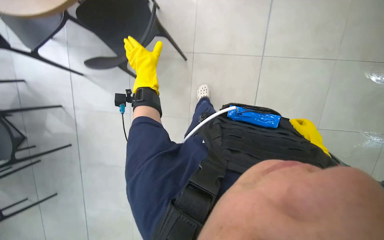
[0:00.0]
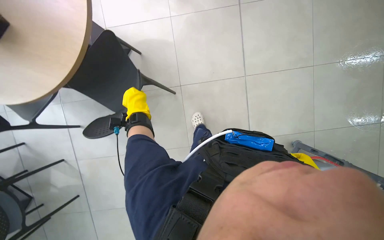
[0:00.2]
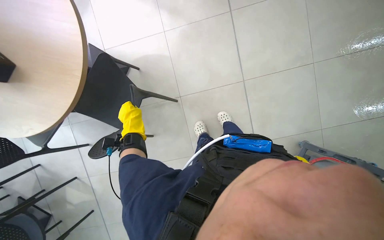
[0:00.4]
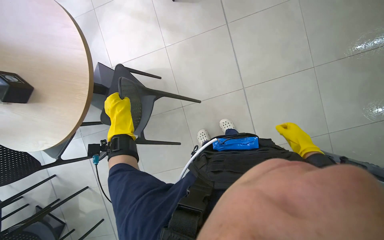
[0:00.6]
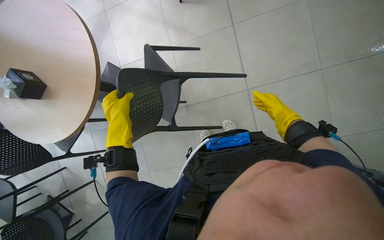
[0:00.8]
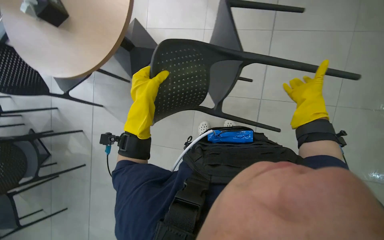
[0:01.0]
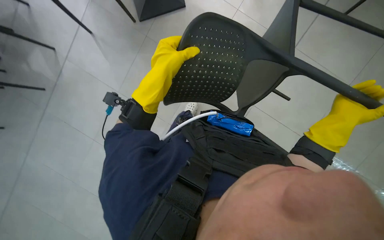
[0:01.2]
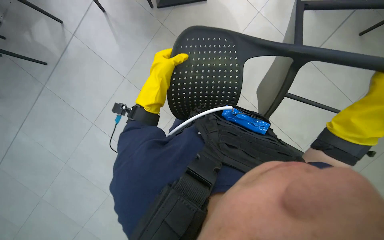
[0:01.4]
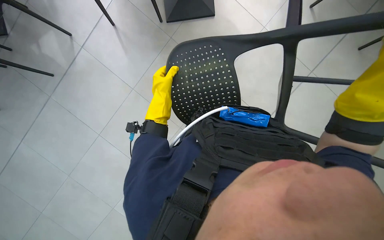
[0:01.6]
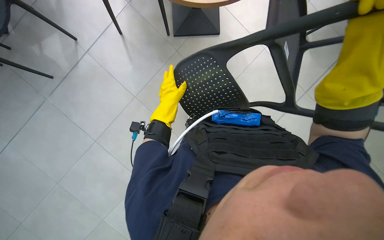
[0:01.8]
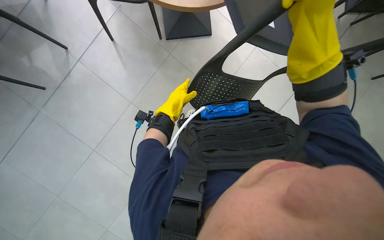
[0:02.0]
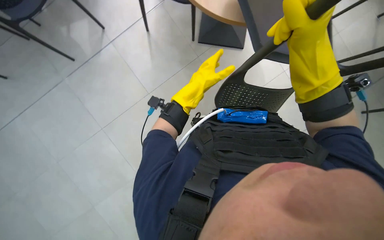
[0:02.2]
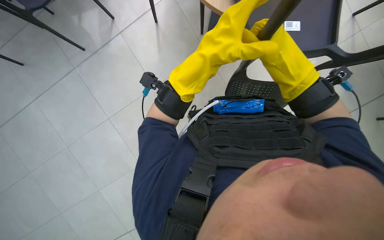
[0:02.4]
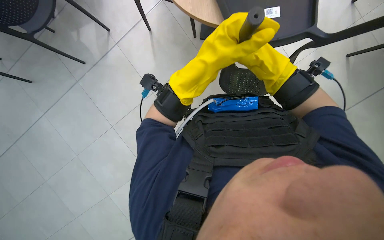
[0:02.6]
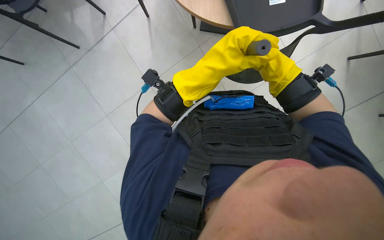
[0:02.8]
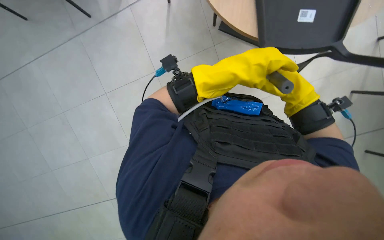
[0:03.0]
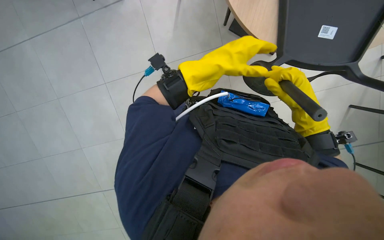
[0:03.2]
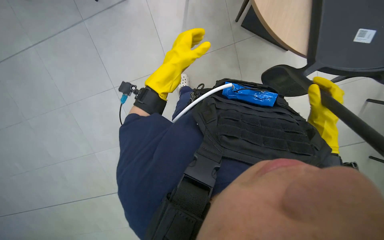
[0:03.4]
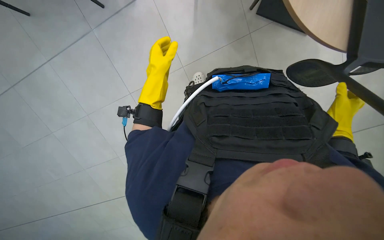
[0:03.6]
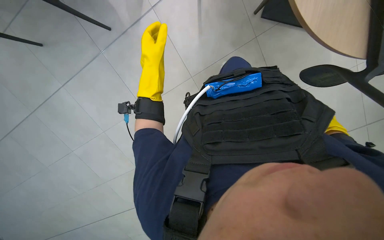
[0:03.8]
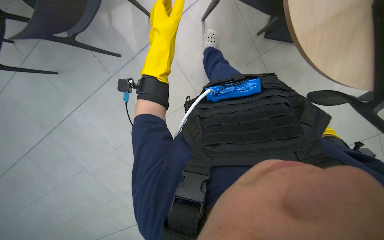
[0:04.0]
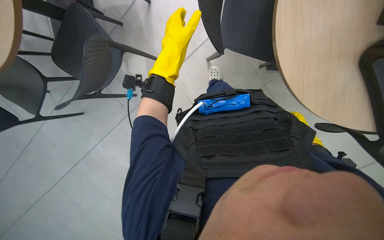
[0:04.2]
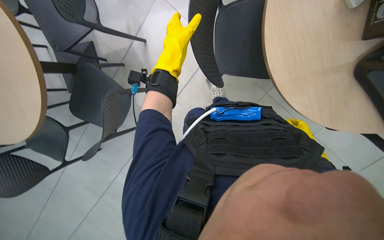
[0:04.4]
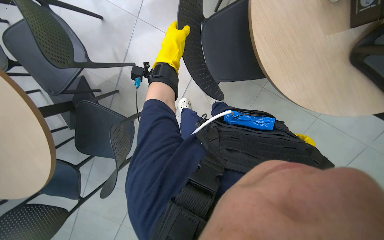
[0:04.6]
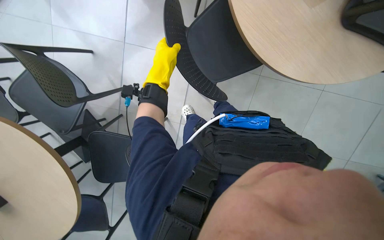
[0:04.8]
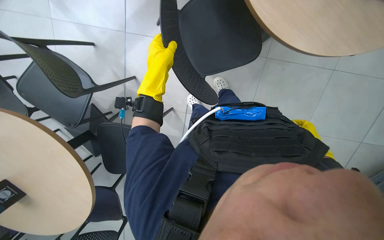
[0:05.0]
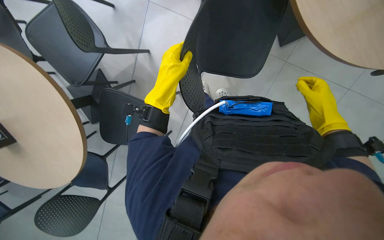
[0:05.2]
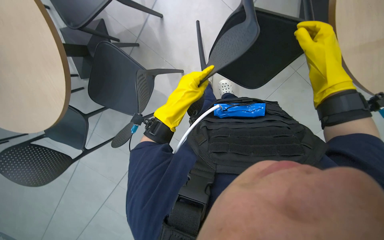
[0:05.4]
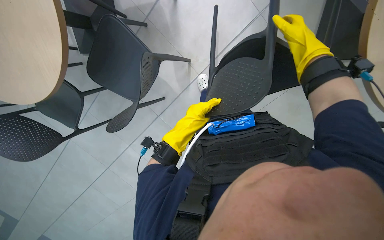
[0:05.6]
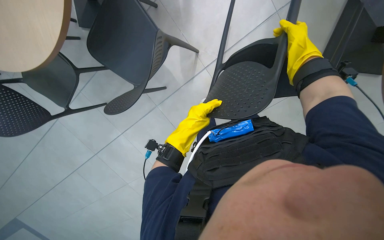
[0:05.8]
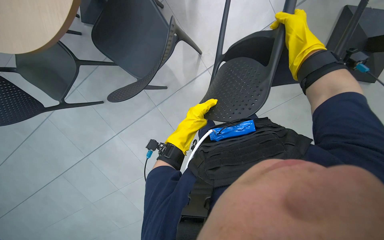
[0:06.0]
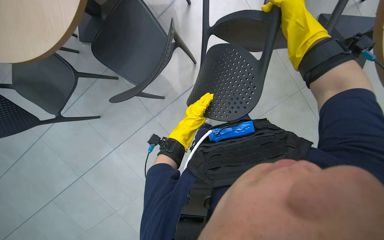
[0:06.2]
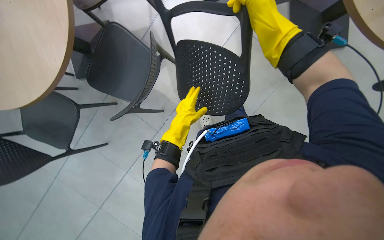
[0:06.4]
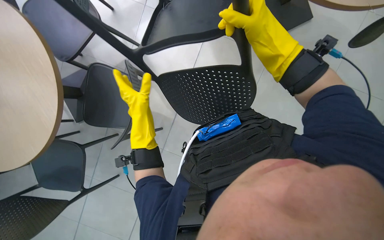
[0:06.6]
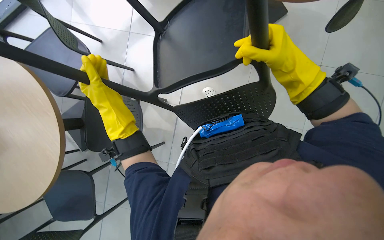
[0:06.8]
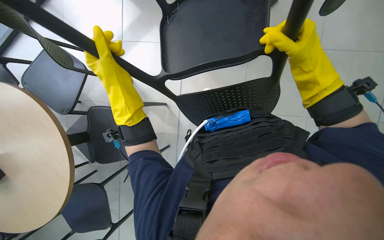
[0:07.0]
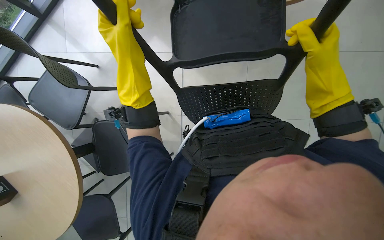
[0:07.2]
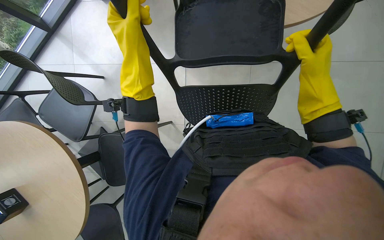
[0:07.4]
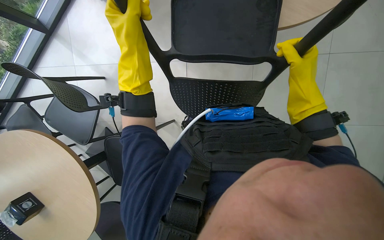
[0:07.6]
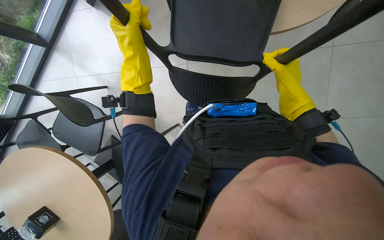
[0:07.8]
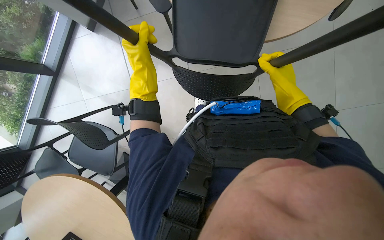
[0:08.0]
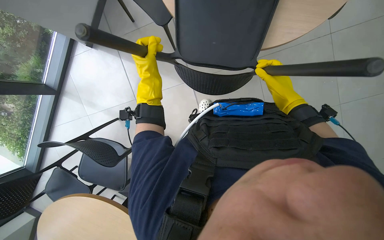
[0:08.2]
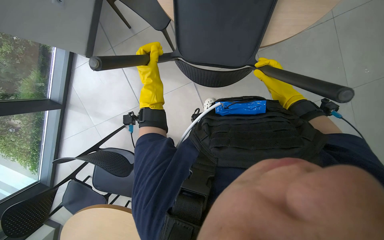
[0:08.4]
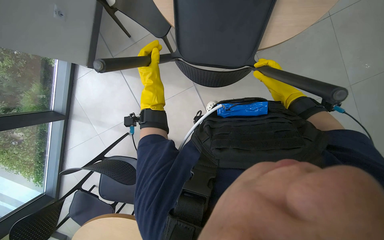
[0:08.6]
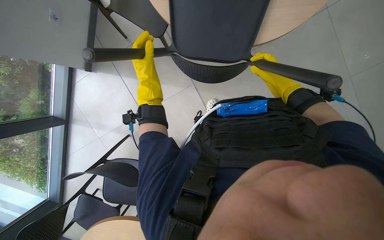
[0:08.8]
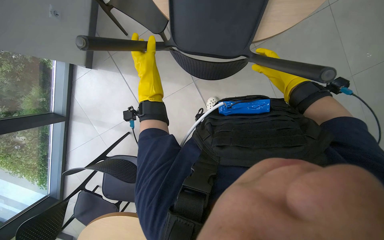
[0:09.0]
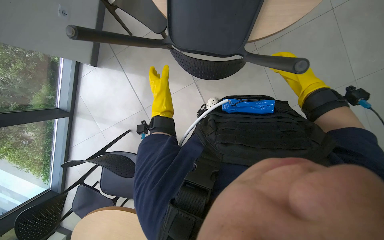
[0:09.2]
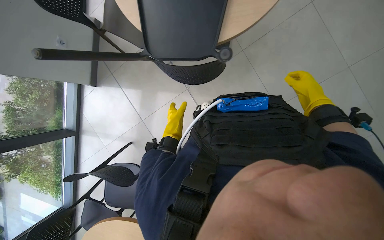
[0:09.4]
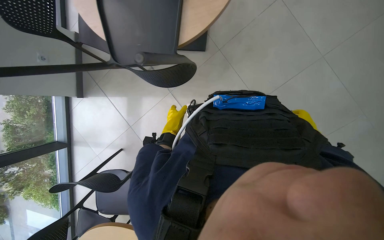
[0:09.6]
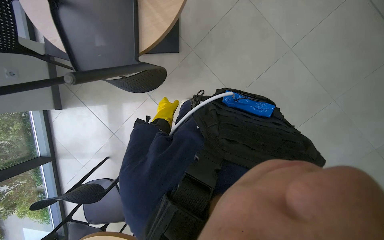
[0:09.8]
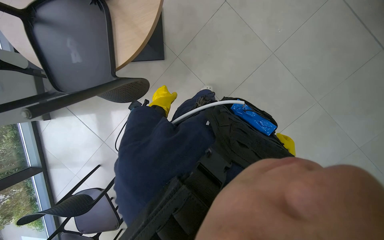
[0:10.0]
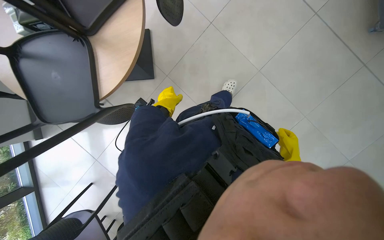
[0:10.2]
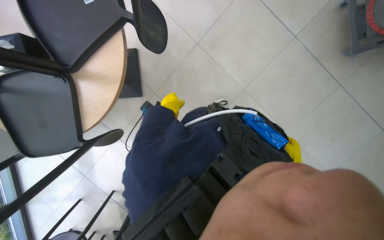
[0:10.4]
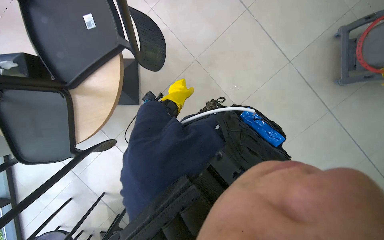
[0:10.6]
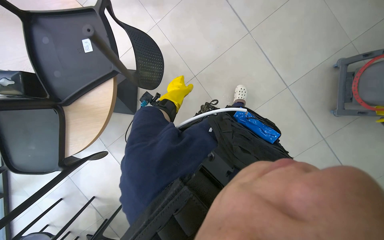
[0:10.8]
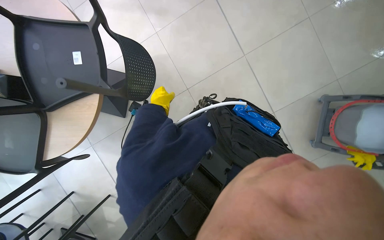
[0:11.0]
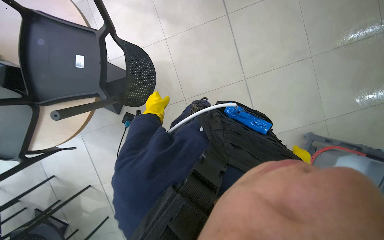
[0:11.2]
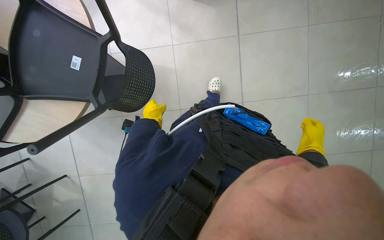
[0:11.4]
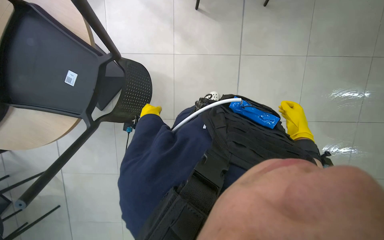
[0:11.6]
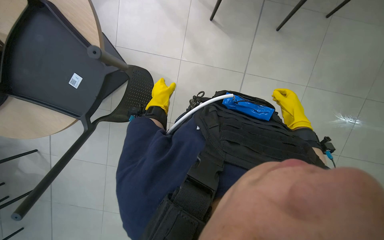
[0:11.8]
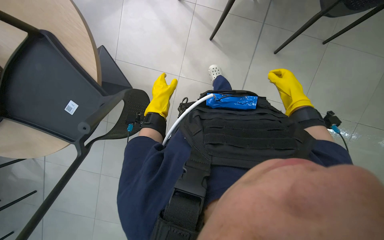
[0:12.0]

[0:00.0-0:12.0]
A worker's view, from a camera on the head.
Job: organizing items.
The whole recording: Lifting chairs onto tables. The worker lifts chairs and places them upside down on the tables.
0:04.4 to 0:06.0: The wearer looks approximately 15 degrees further downward.
0:06.0 to 0:07.6: The camera pitches upward, by approximately 15 degrees. The scene rotates counterclockwise by about 25 degrees.
0:10.4 to 0:12.0: The head travels approximately 1 m. The scene rotates clockwise by some 60 degrees.

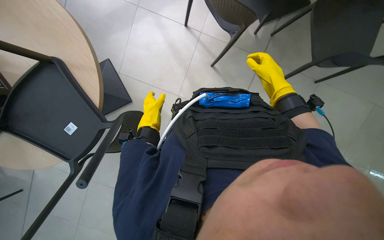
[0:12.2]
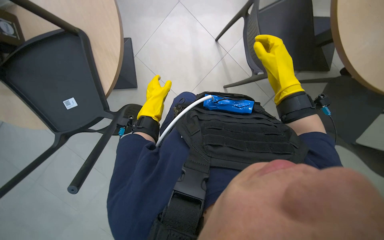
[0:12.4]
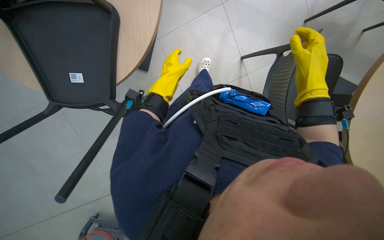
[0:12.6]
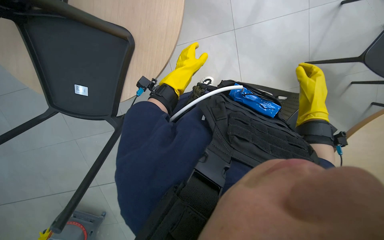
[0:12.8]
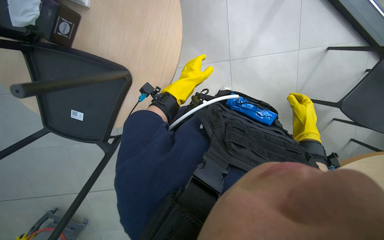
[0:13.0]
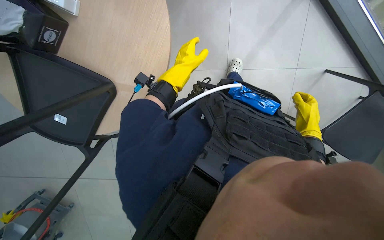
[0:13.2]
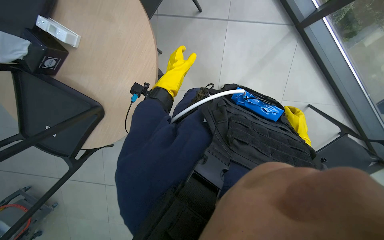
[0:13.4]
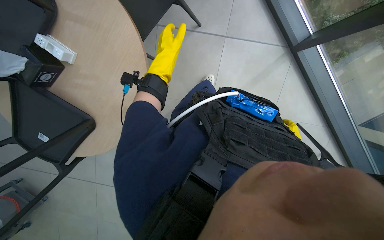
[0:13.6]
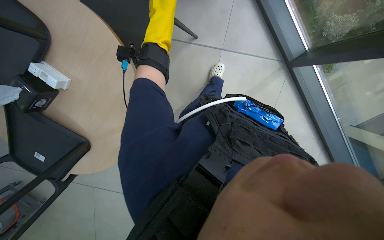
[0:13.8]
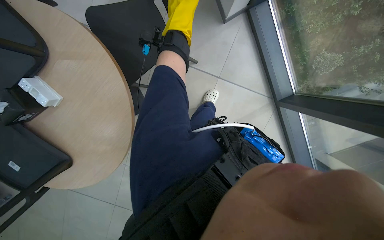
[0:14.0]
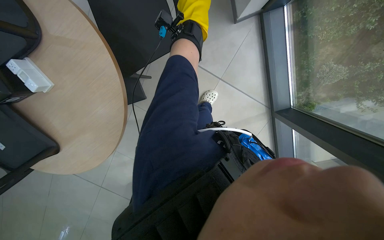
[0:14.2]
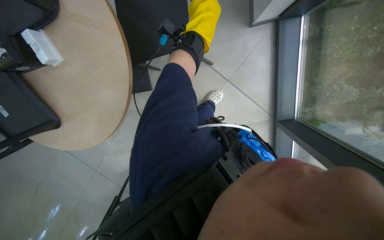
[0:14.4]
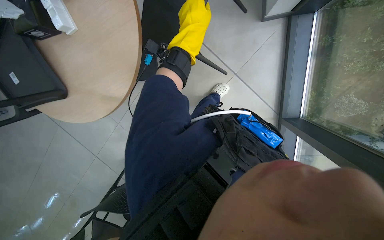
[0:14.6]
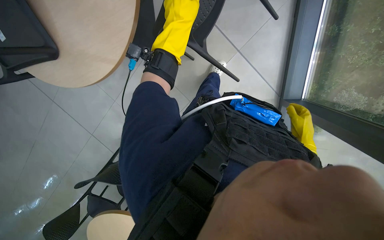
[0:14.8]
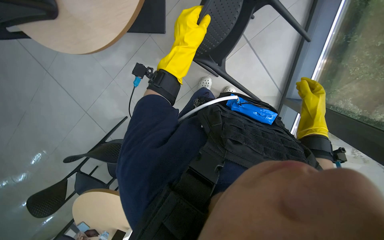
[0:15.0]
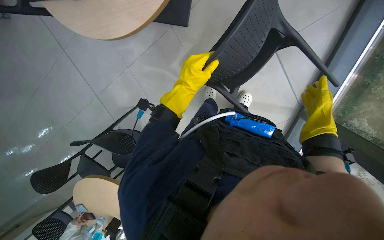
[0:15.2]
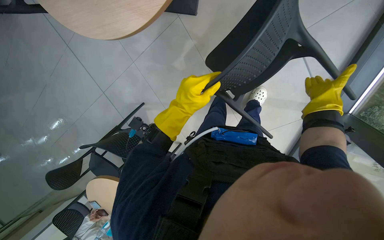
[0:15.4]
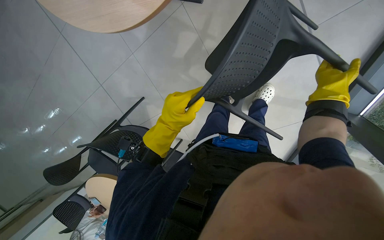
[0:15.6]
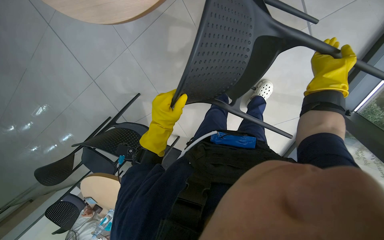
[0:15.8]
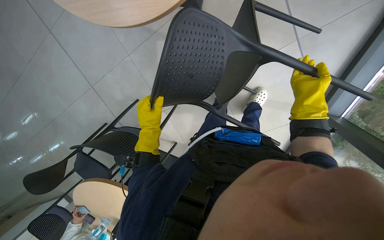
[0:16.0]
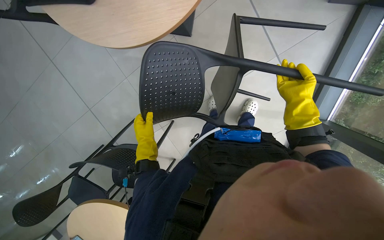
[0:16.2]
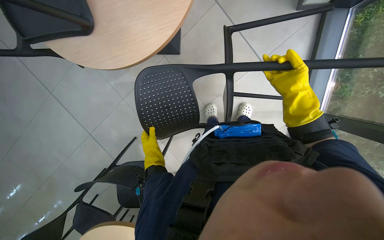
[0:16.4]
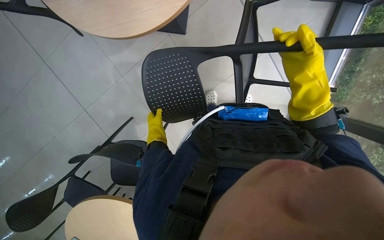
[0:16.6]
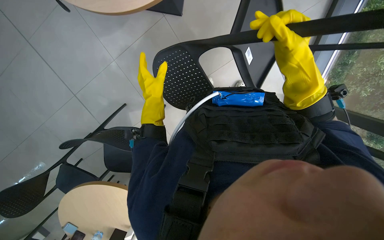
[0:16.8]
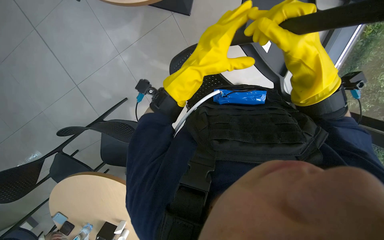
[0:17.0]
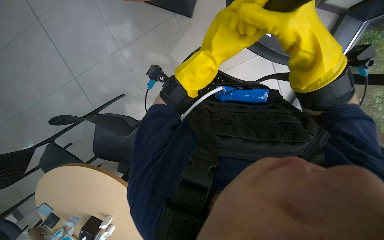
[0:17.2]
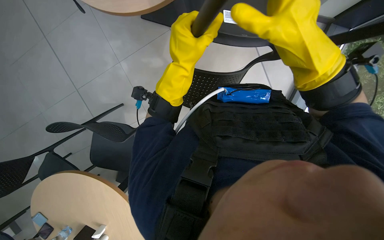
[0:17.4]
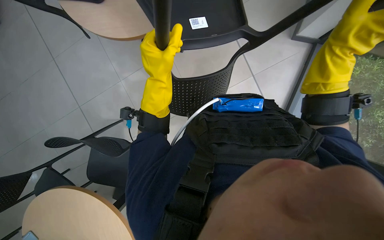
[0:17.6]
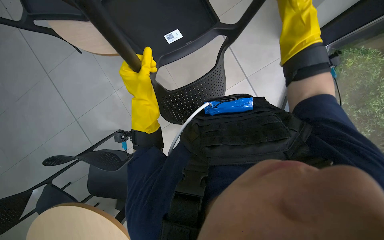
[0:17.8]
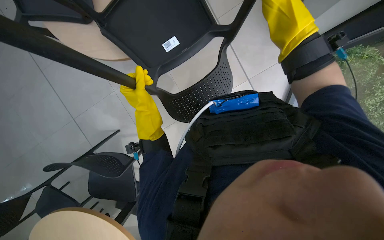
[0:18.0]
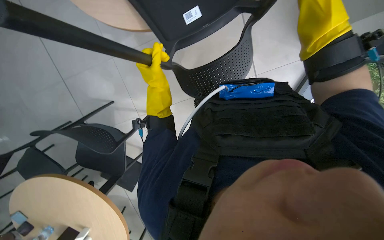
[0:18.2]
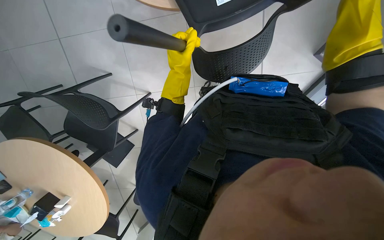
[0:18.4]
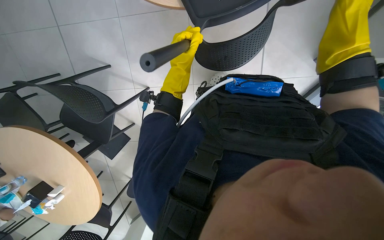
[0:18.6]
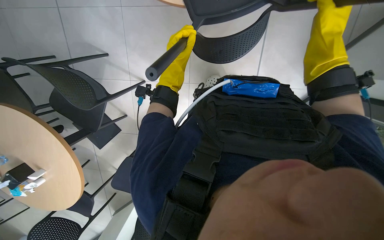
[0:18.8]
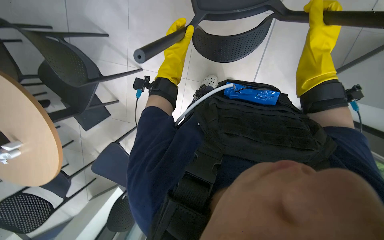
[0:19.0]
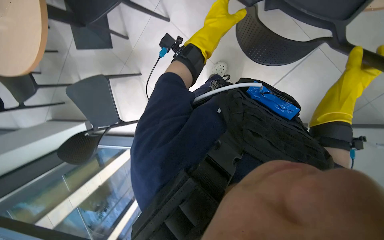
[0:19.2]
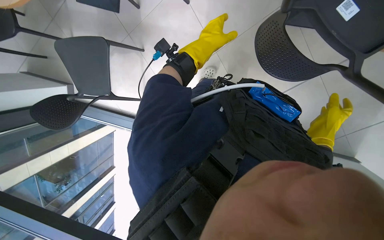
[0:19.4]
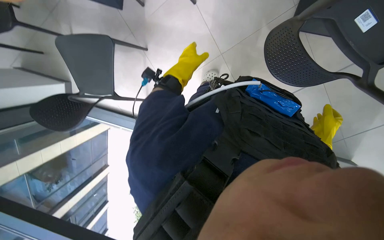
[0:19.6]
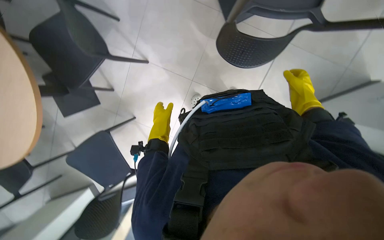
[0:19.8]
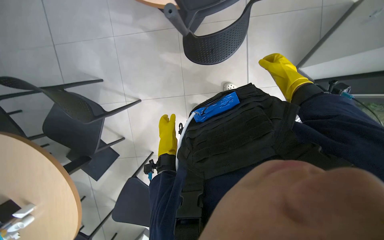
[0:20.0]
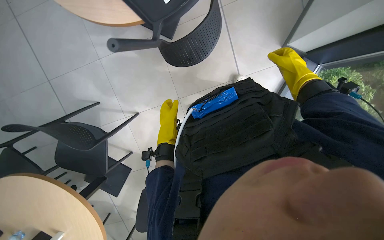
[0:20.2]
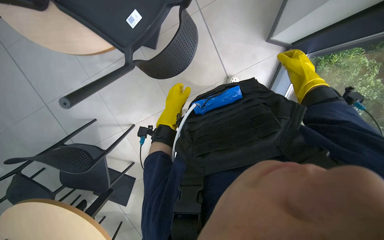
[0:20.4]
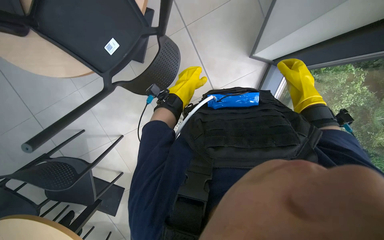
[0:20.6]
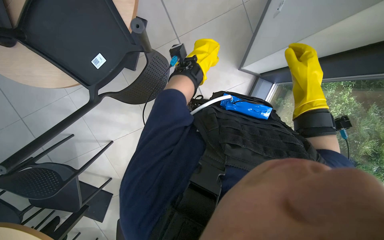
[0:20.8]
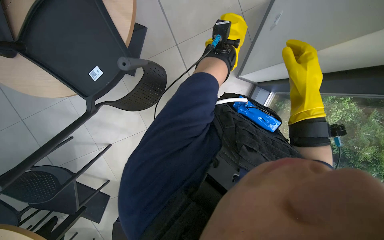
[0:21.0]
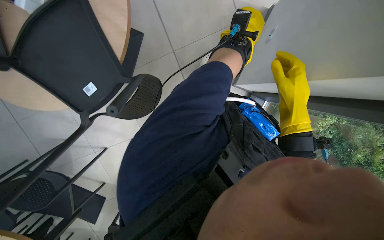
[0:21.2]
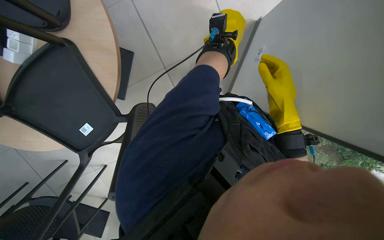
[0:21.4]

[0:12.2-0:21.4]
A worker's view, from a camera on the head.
Job: organizing items.
The whole recording: Lifting chairs onto tables. The worker lifts chairs and places them upside down on the tables.
0:12.2 to 0:13.8: The wearer looks roughly 15 degrees further upward. The left hand goes some 40 cm up the picture, nearer to the camera and to the right.
0:13.8 to 0:15.2: The scene rotates clockwise by some 45 degrees.
0:15.2 to 0:16.8: The right hand is displaced nearer to the camera and to the left by some 20 cm, while the left hand goes down the picture and returns, some 5 cm each way.
0:16.8 to 0:18.4: The left hand moves left and right over some 20 cm, changing direction 2 times.
